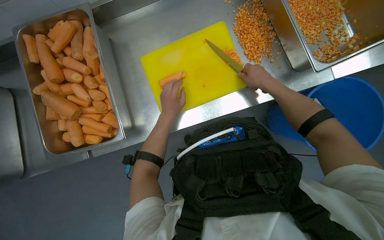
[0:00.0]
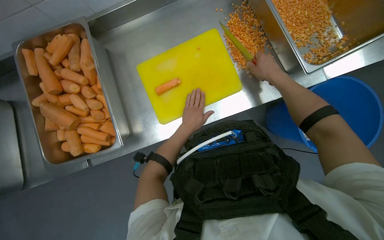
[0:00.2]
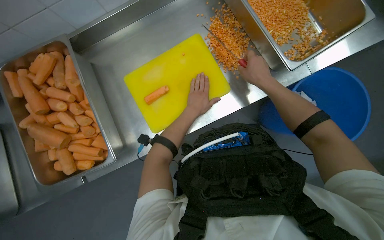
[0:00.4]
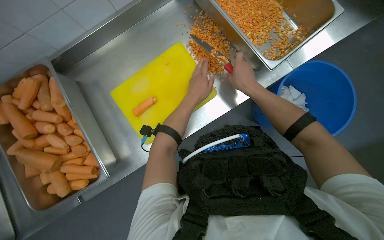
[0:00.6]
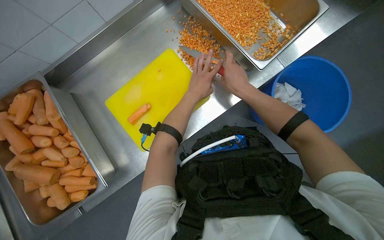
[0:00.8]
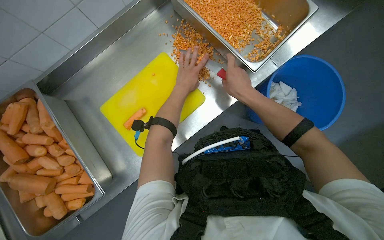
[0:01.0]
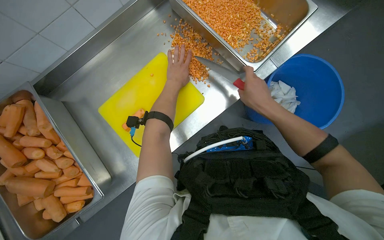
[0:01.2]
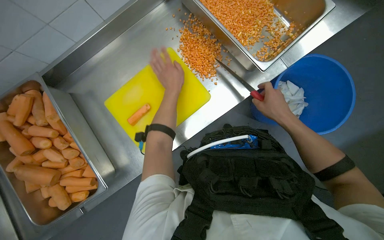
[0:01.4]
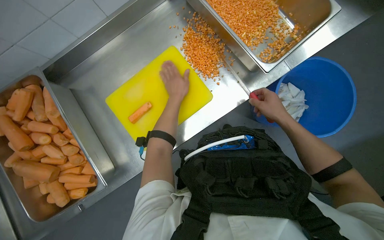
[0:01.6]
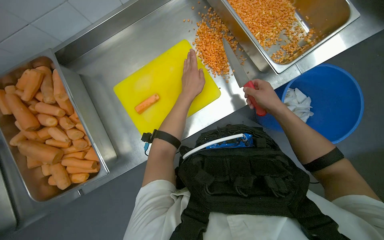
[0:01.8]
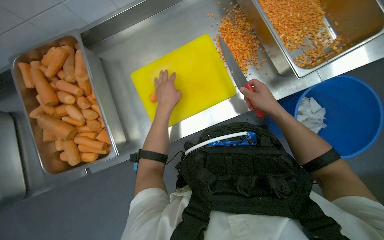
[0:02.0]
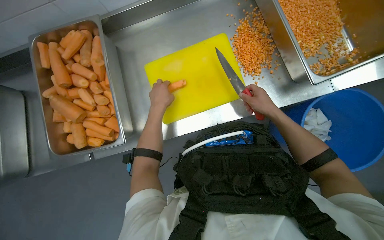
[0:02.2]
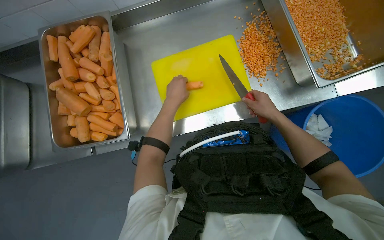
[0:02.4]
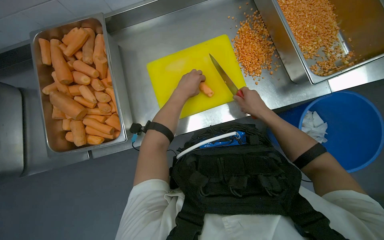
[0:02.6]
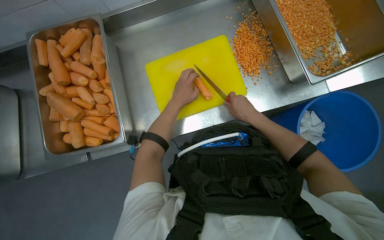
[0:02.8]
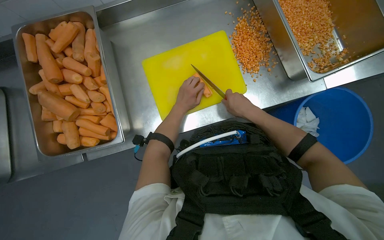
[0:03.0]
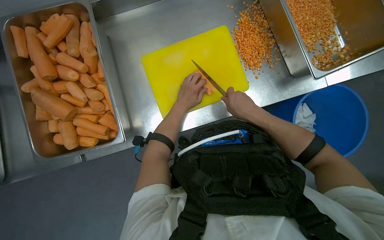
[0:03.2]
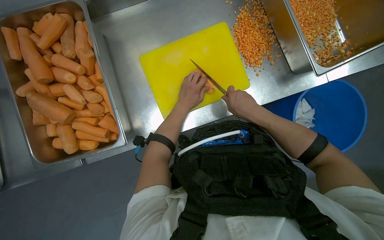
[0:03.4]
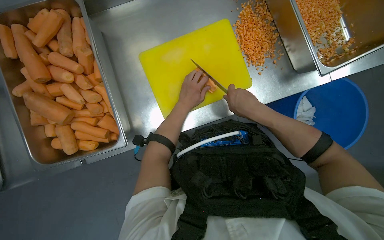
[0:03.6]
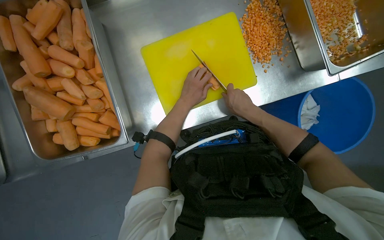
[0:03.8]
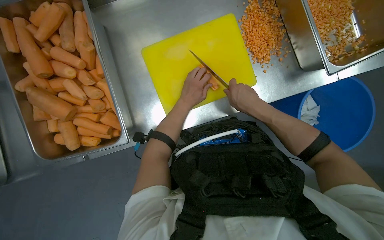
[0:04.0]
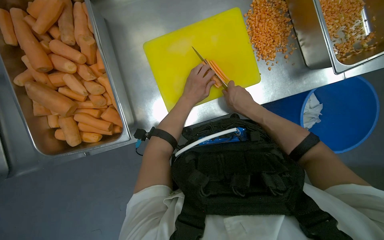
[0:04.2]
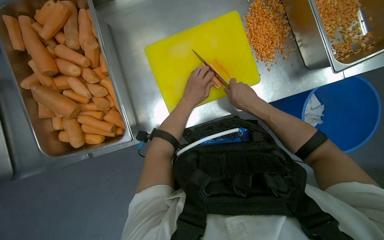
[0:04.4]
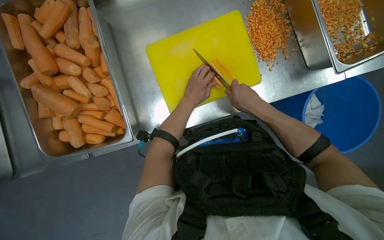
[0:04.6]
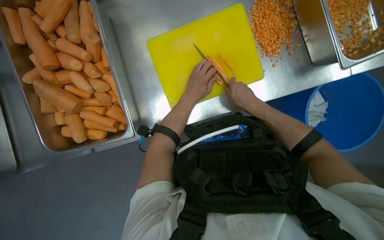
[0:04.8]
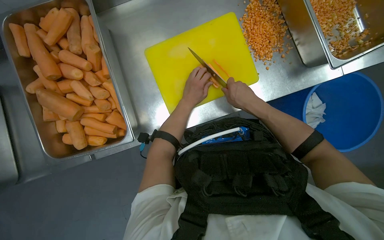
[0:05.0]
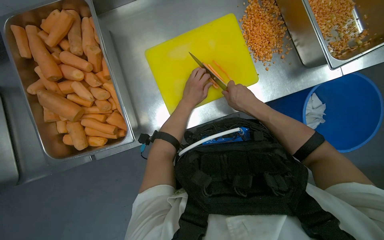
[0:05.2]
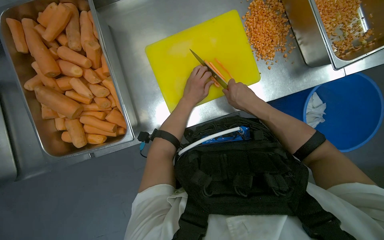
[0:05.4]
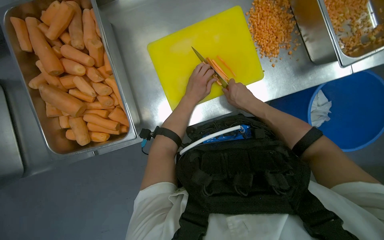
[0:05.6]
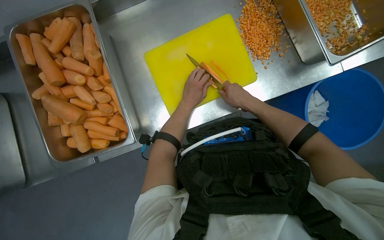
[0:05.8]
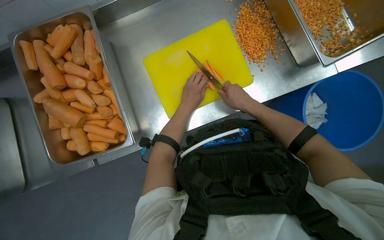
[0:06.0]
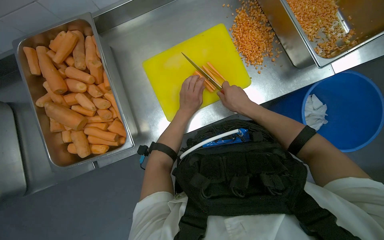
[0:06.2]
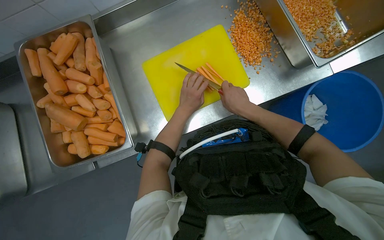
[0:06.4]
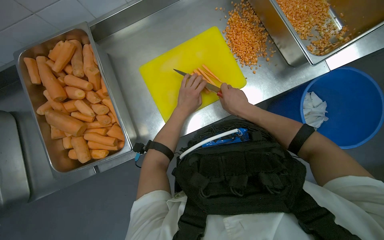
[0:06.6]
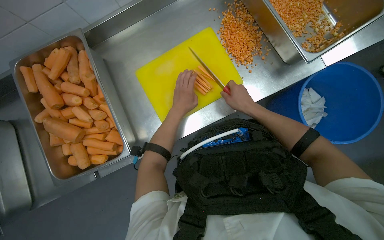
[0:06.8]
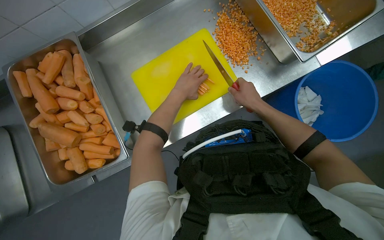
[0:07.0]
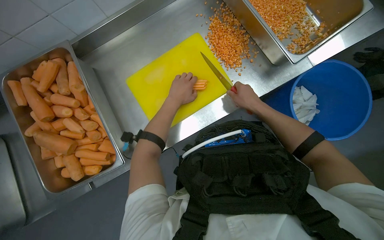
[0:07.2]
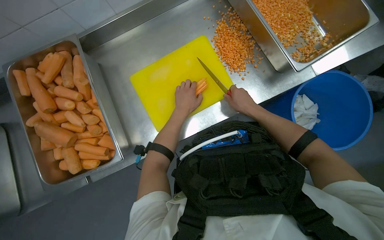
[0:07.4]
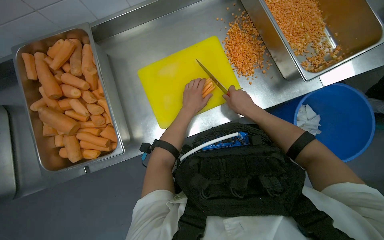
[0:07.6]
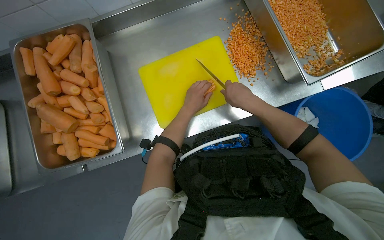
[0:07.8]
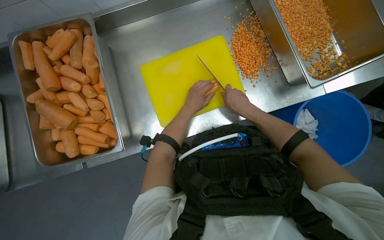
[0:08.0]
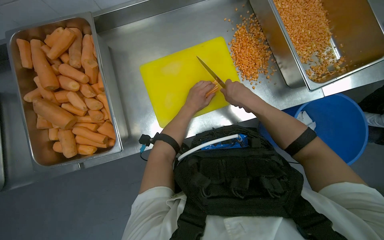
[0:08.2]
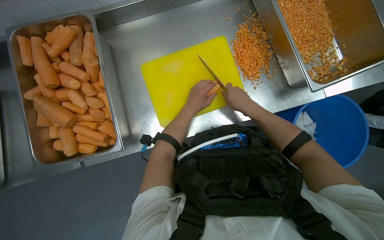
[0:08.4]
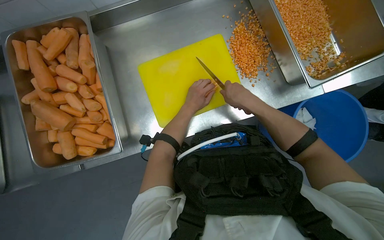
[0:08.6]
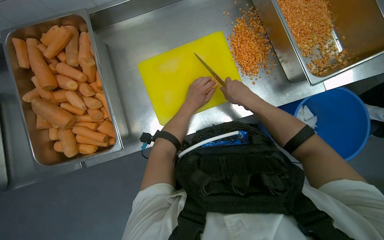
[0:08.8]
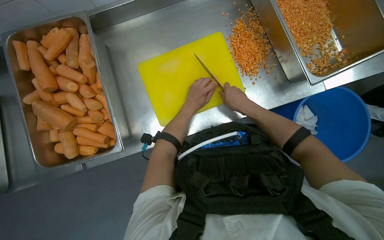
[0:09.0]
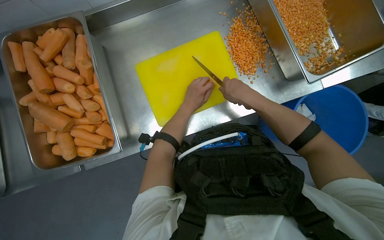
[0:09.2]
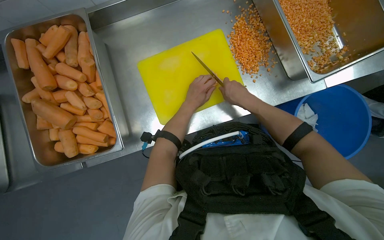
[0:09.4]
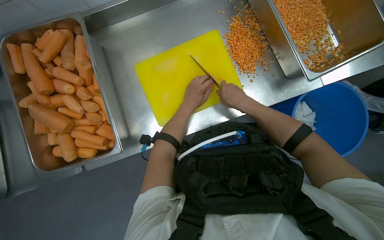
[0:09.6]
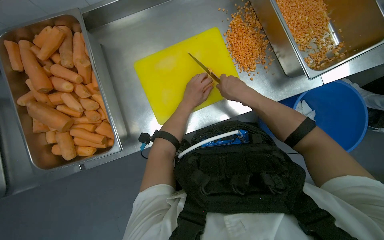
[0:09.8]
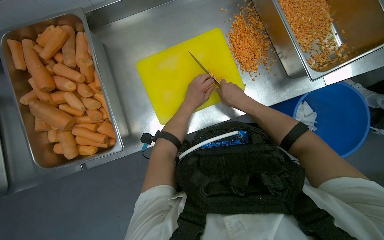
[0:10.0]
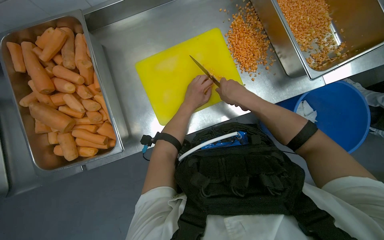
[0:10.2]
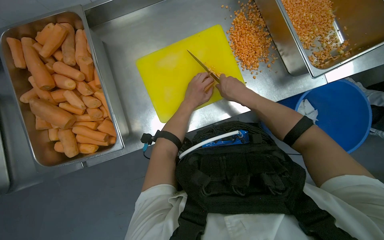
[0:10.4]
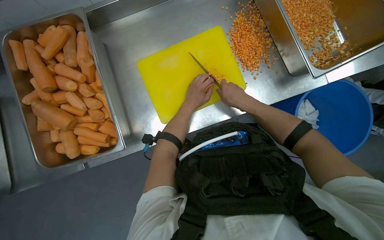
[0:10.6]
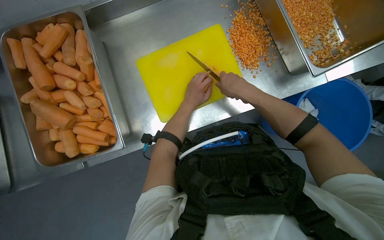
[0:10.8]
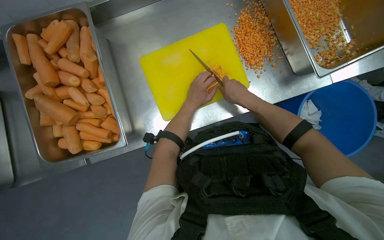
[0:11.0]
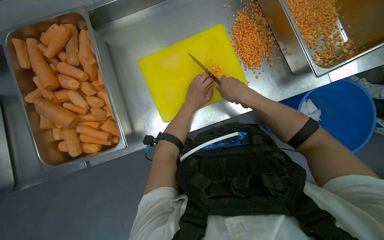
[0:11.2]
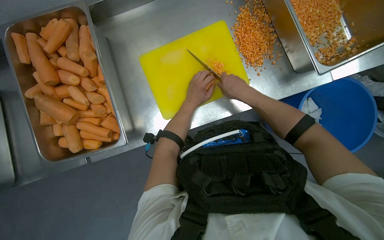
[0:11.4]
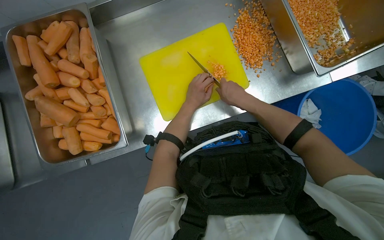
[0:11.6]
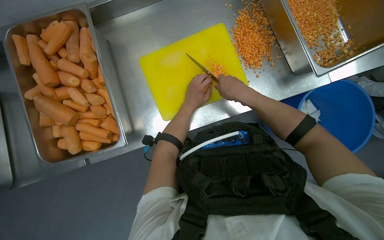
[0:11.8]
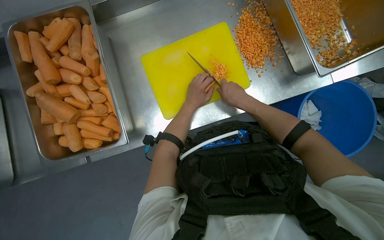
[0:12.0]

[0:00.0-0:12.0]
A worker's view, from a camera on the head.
Job: preparing food.
The whole recording: Dicing carrots on cutting board. The worker continues dicing carrots on a yellow cutting board and pushes the diced pieces into a metal tray.
0:00.0 to 0:01.6: The left hand moves up the picture, about 20 cm. Meanwhile the right hand travels to the right by some 20 cm.
0:01.6 to 0:03.0: The left hand is displaced down the picture by some 10 cm. The right hand is displaced to the left by roughly 25 cm.
0:03.0 to 0:06.0: The hands make small movements and keep their place.
0:07.6 to 0:12.0: The hands are busy where they are.

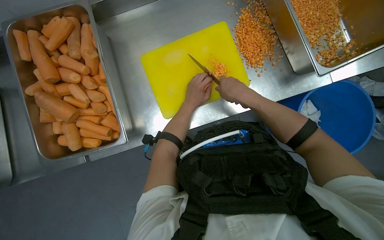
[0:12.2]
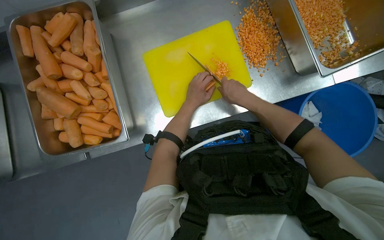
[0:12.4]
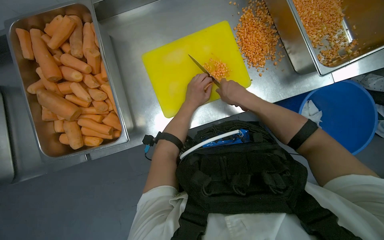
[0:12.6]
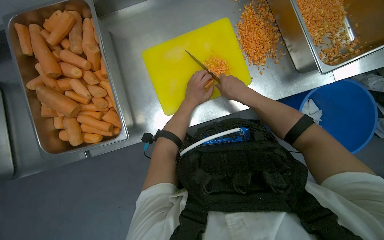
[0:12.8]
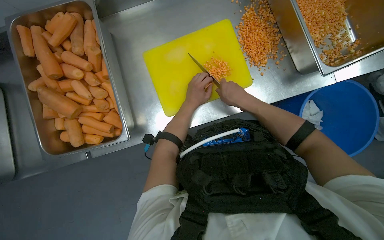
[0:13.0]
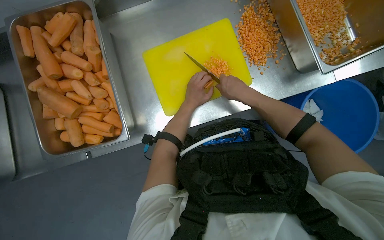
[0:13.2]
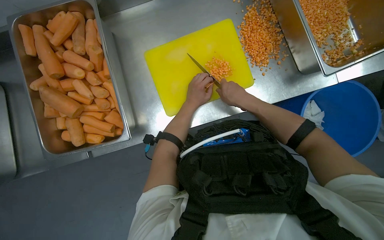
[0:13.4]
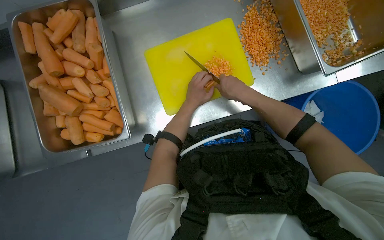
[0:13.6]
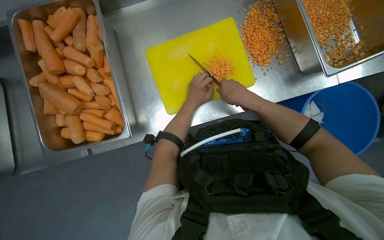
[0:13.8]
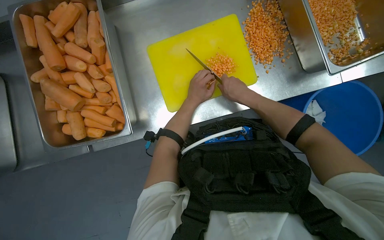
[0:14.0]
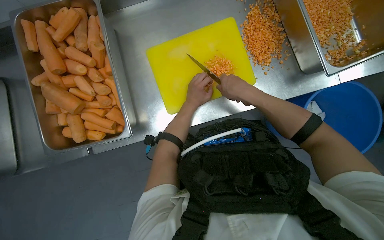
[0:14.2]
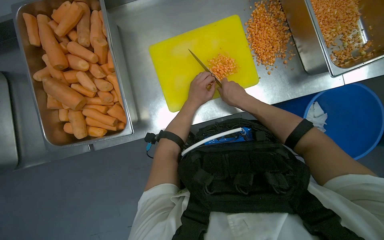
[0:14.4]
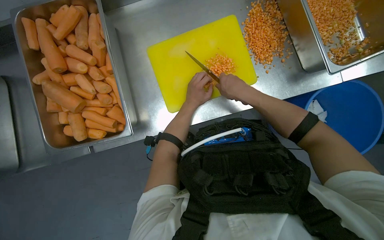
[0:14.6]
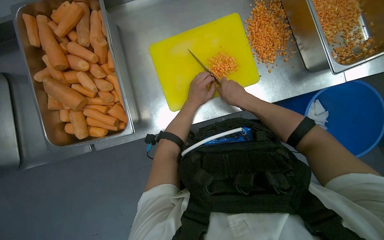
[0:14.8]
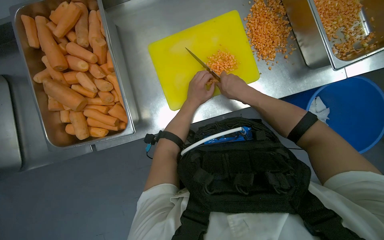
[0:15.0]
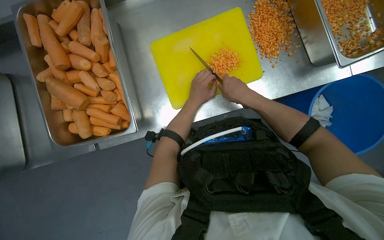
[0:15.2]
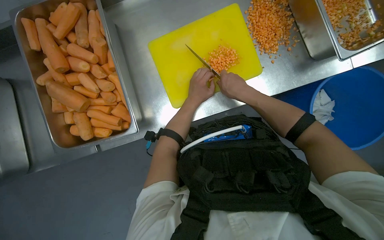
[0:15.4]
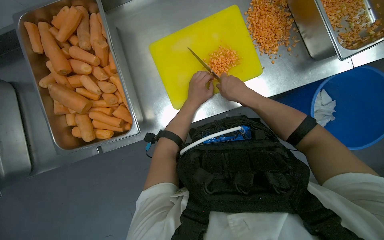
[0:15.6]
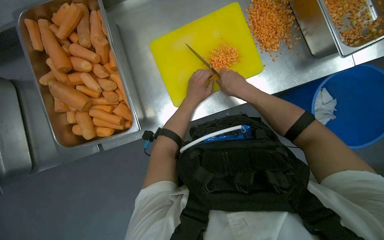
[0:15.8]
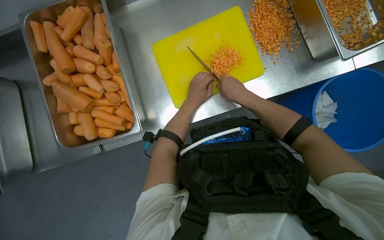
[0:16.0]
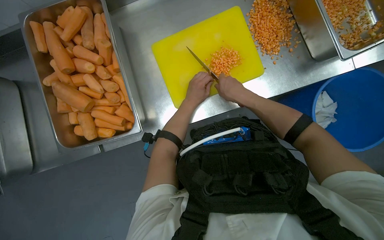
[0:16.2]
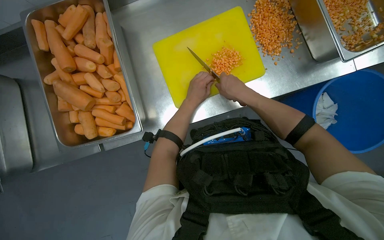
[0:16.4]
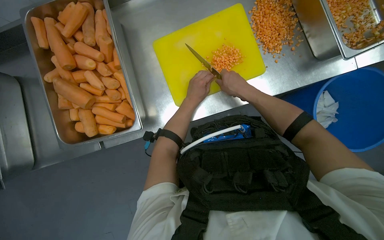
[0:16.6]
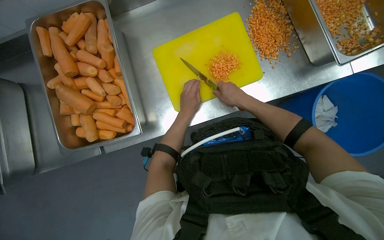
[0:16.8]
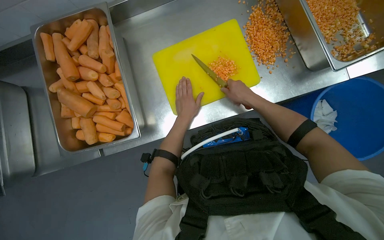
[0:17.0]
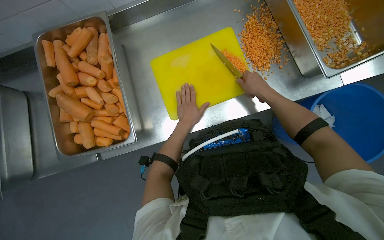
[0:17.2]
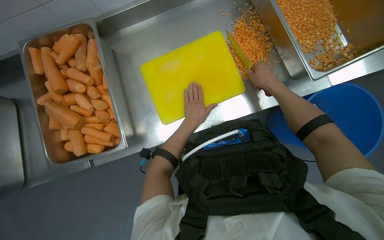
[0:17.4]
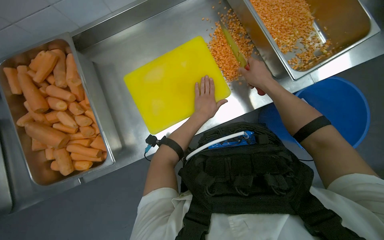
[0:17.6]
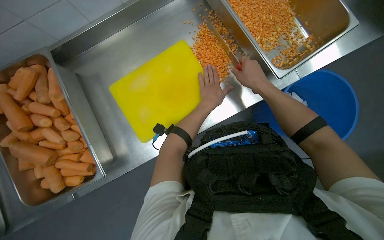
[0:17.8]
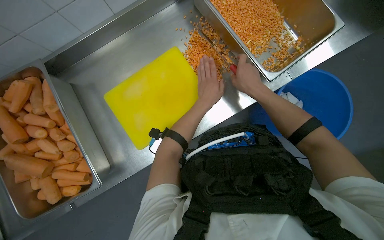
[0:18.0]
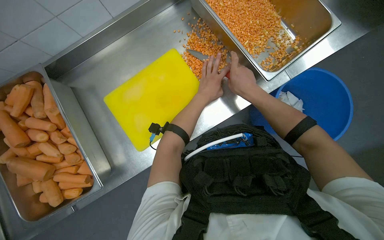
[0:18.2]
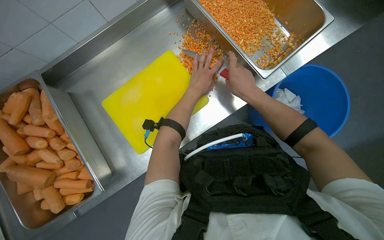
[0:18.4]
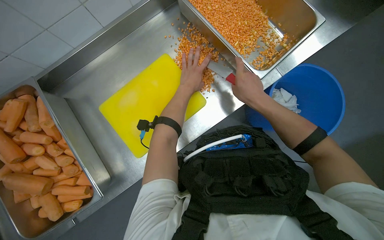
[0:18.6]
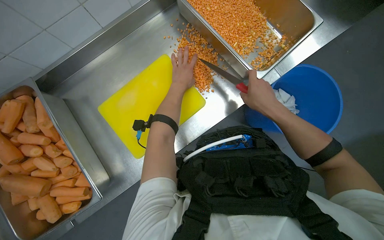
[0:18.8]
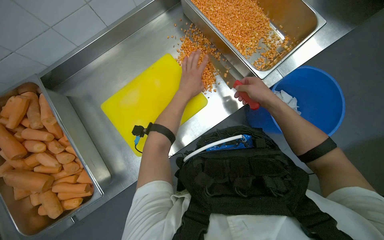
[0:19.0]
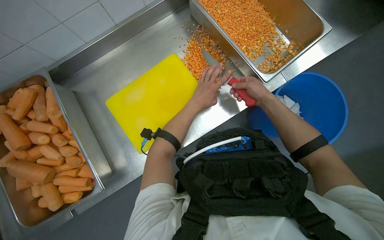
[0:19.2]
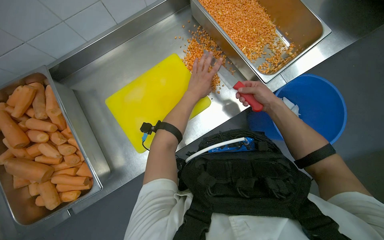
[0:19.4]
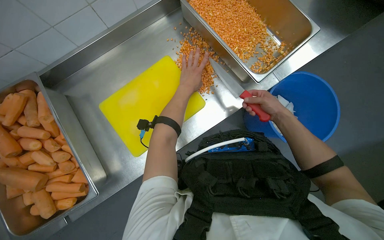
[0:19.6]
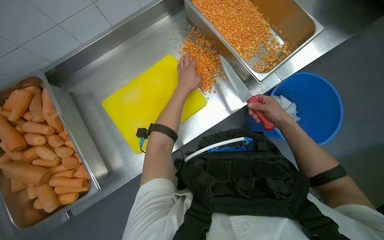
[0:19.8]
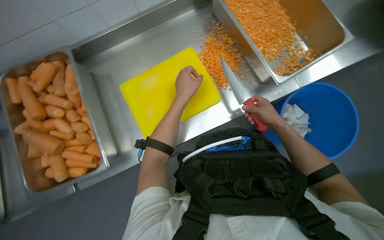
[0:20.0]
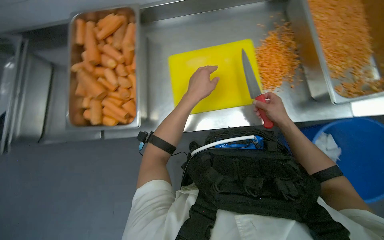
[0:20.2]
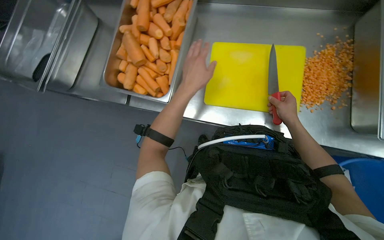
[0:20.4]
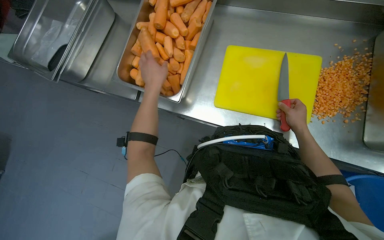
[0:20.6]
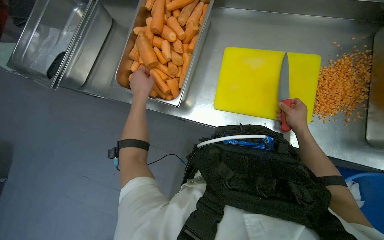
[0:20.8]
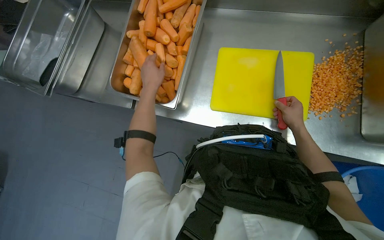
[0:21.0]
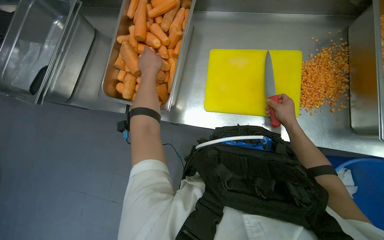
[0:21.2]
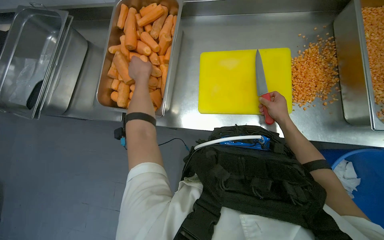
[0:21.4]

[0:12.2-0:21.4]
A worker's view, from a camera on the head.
Job: preparing food.
The whole recording: Dicing carrots on cutting board. The worker continues dicing carrots on a yellow cutting board and pushes the diced pieces into a metal tray.
0:12.2 to 0:16.8: The hands are busy where they are.
0:16.8 to 0:18.4: The left hand heads up the picture, covering about 20 cm.
0:18.4 to 0:19.8: The right hand travels to the right and down the picture by some 15 cm.
0:19.8 to 0:21.4: The head turns to the left by roughly 40 degrees.
